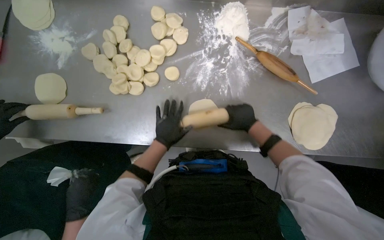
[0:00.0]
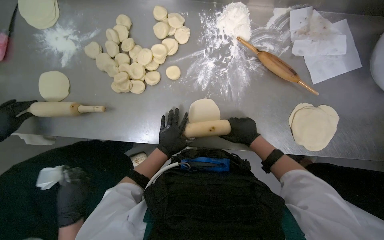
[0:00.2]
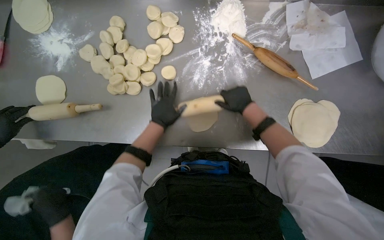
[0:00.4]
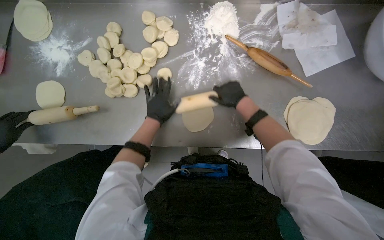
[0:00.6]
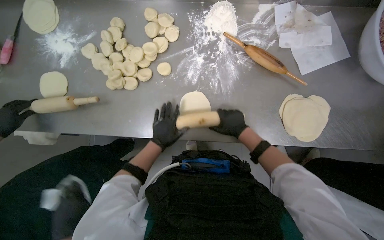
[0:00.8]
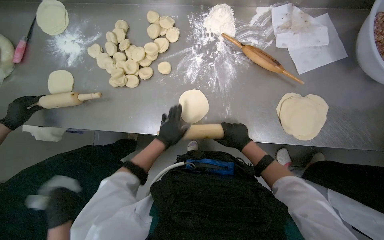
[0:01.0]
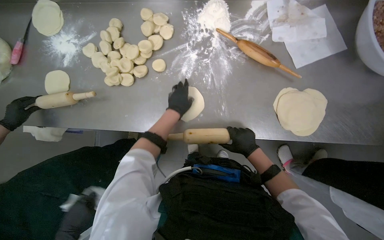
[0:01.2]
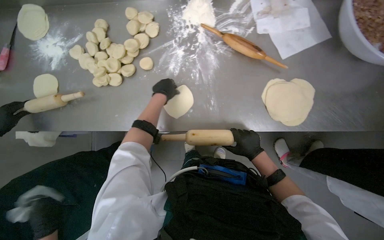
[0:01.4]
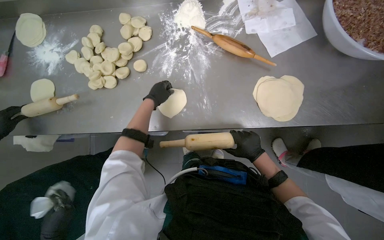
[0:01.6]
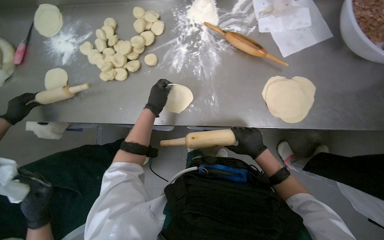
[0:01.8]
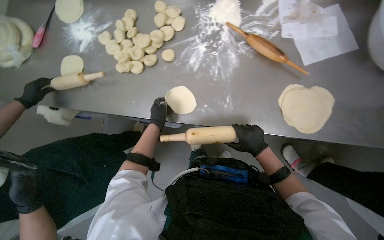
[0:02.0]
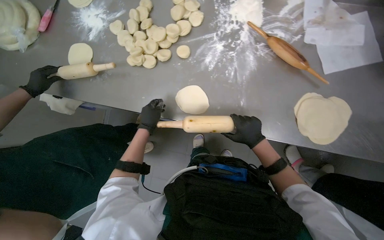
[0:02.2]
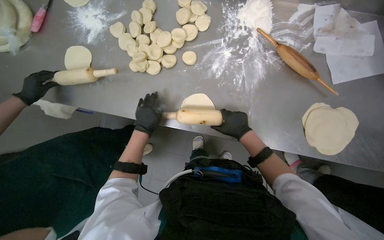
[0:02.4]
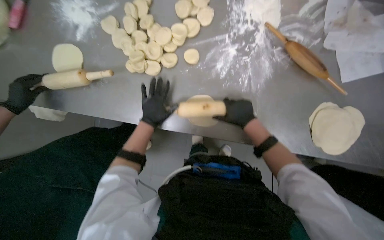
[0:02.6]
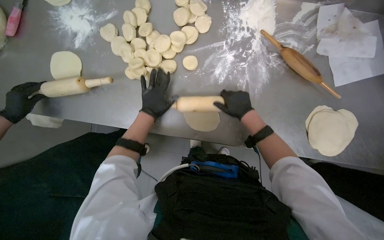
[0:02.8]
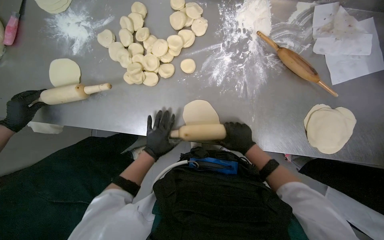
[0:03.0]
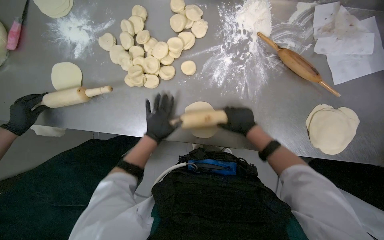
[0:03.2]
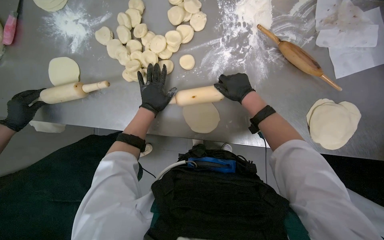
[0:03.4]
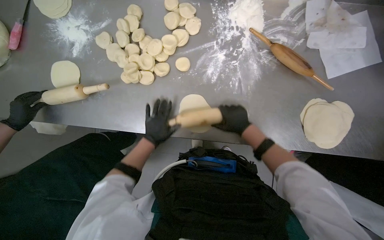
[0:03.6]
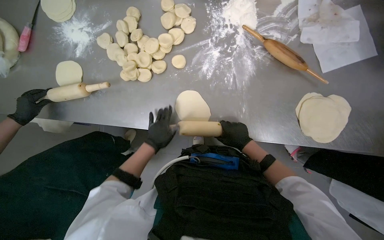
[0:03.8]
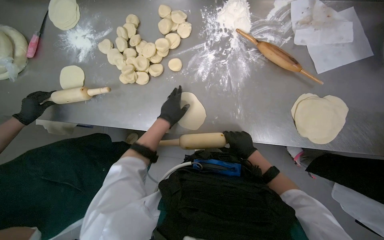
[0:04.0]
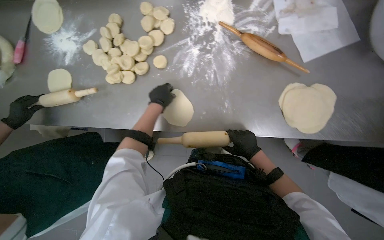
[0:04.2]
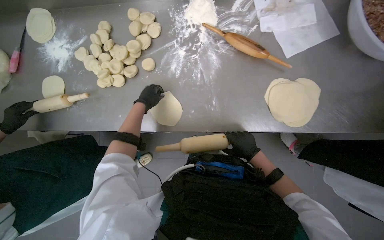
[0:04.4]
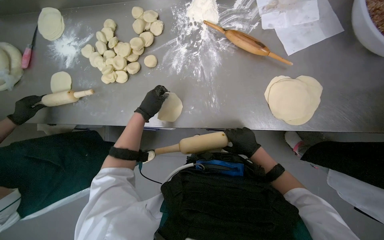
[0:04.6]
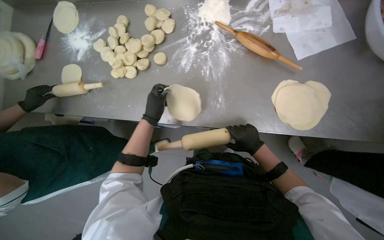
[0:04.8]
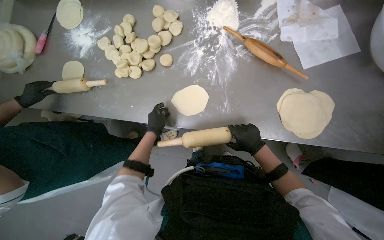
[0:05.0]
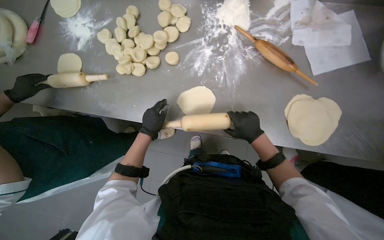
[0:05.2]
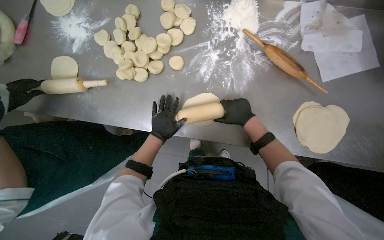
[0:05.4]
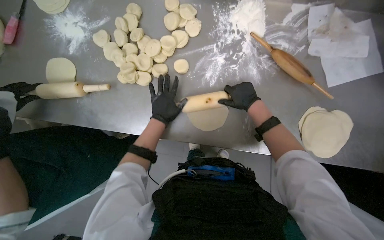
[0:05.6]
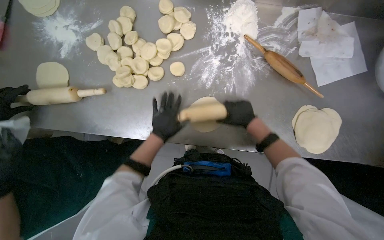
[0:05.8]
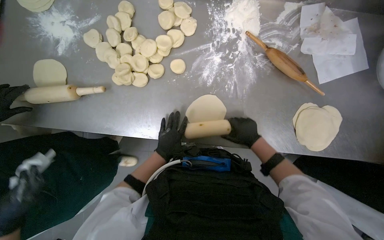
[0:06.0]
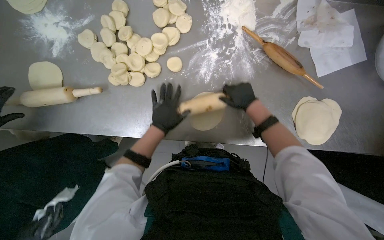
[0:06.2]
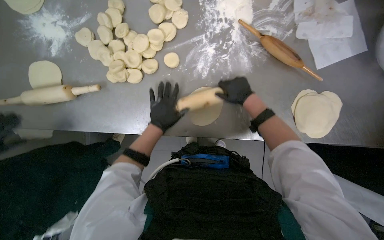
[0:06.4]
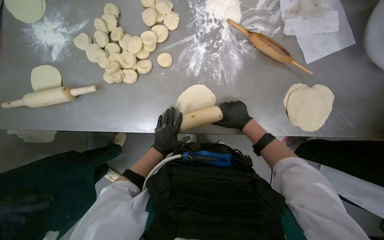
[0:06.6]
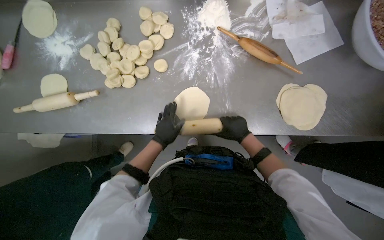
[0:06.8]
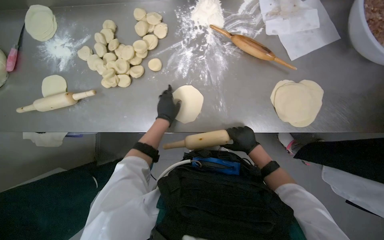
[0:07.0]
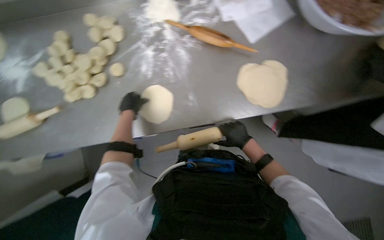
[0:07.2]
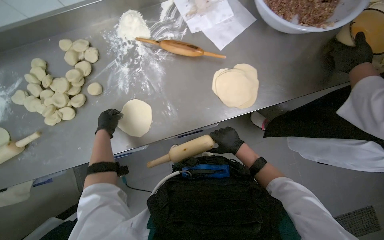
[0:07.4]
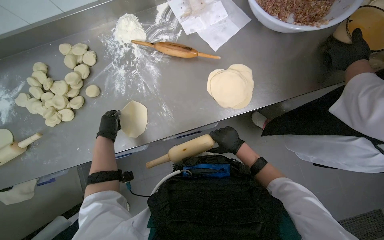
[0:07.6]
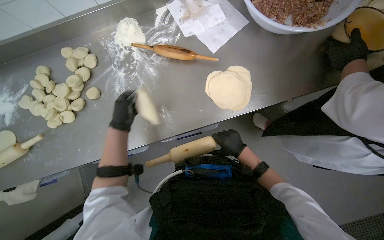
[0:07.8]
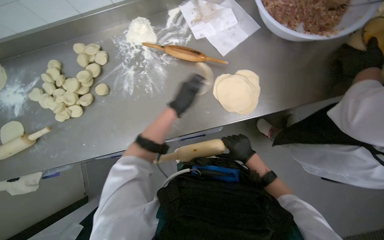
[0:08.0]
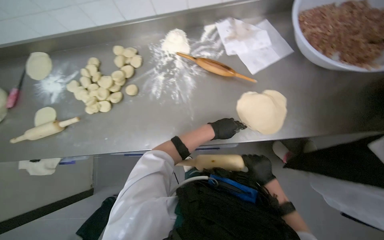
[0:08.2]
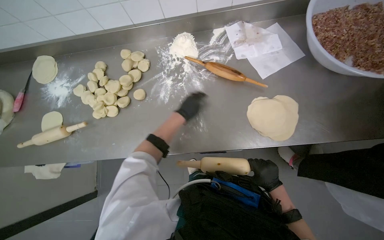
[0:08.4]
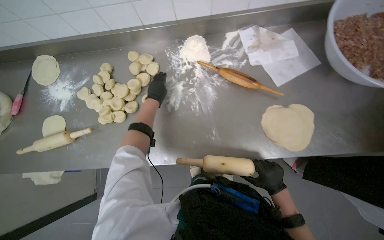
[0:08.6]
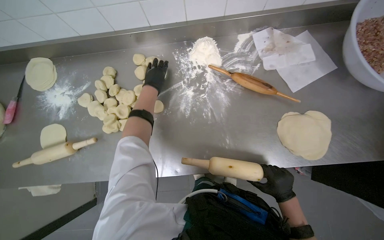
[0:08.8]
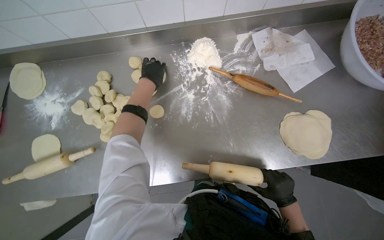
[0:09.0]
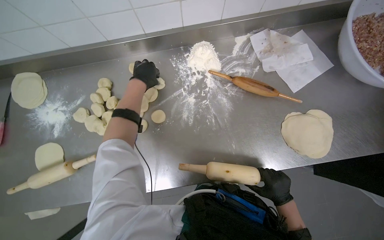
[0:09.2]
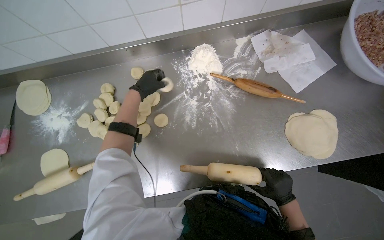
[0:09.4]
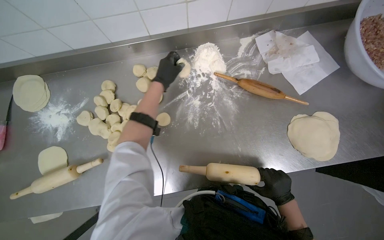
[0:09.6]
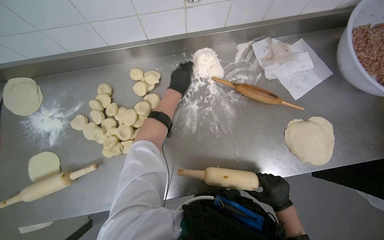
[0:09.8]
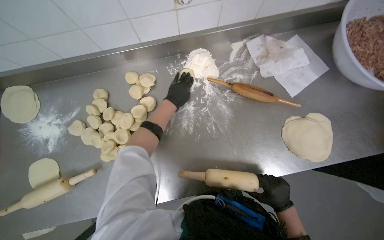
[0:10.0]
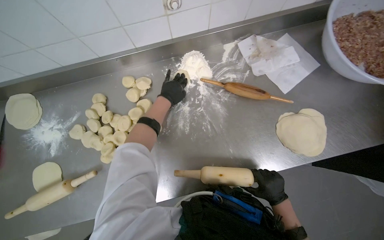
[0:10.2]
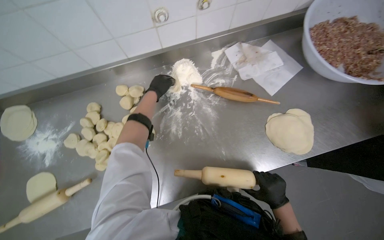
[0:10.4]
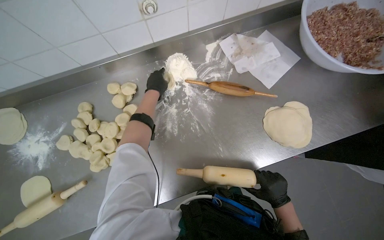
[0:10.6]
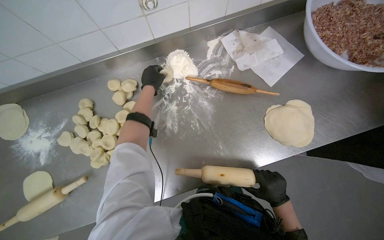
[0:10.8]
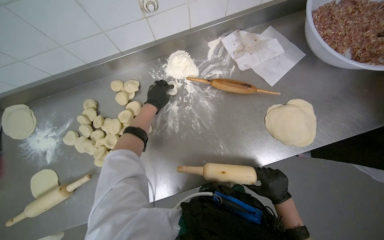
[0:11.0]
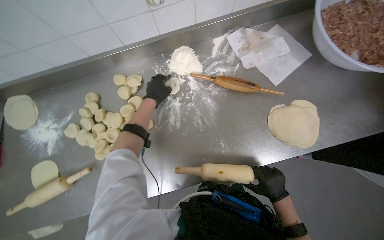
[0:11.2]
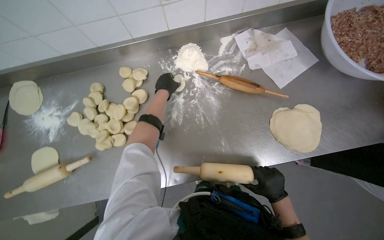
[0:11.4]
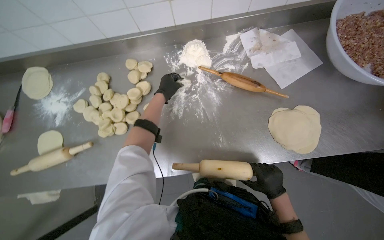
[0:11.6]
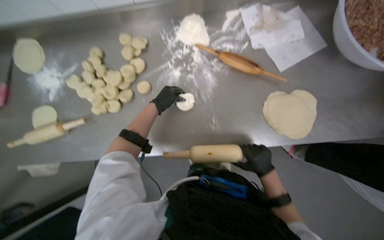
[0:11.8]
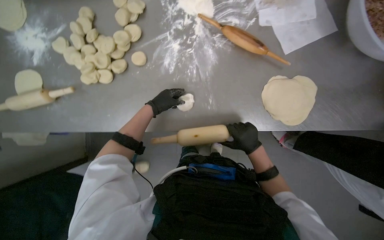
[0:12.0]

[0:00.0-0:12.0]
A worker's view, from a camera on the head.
Job: preparing food.
The whole recording: Rolling dough circles. The worker uses a rolling pin to flatten small dough circles on the metal table.
0:00.0 to 0:01.6: The left hand goes up and down the picture, about 20 cm each way, reversing 2 times. The right hand is displaced down the picture by some 20 cm.
0:01.6 to 0:03.0: The left hand moves up and down the picture over approximately 20 cm, changing direction 2 times, while the right hand travels up the picture and back again, some 30 cm each way.
0:03.0 to 0:04.4: The left hand moves up and down the picture over about 20 cm, changing direction 2 times. Meanwhile the right hand reaches about 15 cm up the picture, then returns.
0:04.4 to 0:06.0: The right hand reaches roughly 30 cm up the picture, then returns, while the left hand is displaced down the picture by some 15 cm.
0:06.0 to 0:07.6: The right hand moves some 10 cm up the picture and comes back. The left hand goes approximately 10 cm up the picture.
0:07.6 to 0:09.0: The left hand travels up the picture by about 30 cm.
0:09.0 to 0:10.4: The hands make small movements and keep their place.
0:10.4 to 0:12.0: The wearer looks roughly 15 degrees further downward. The left hand heads down the picture, covering some 30 cm.

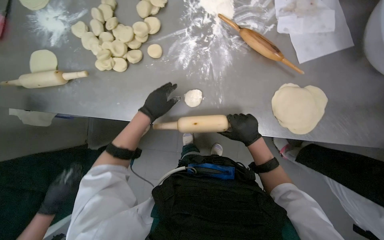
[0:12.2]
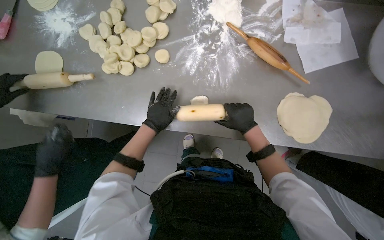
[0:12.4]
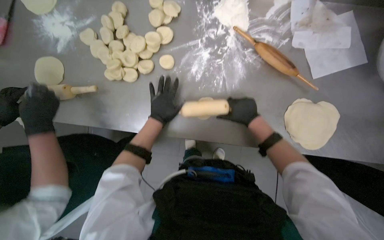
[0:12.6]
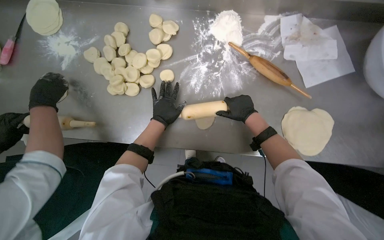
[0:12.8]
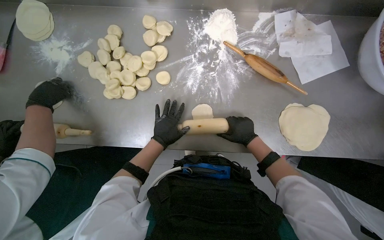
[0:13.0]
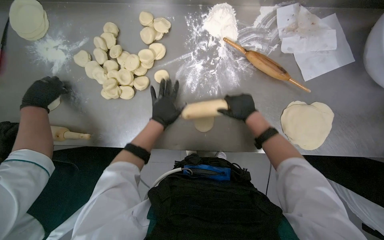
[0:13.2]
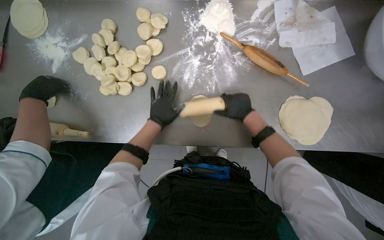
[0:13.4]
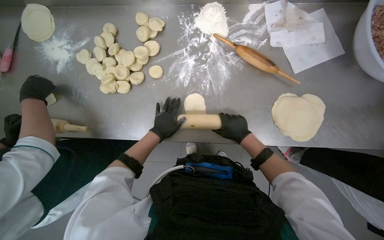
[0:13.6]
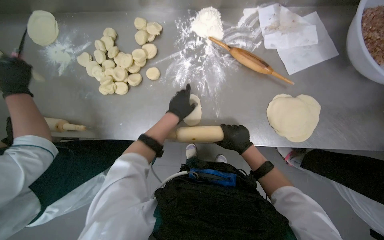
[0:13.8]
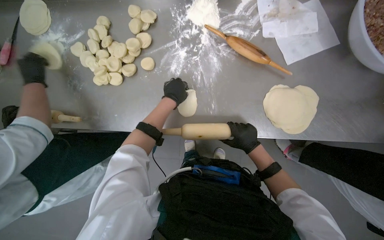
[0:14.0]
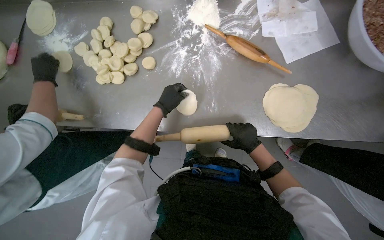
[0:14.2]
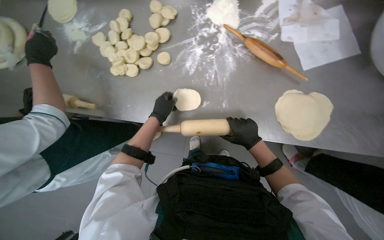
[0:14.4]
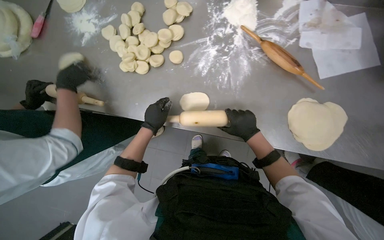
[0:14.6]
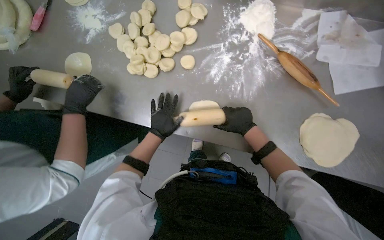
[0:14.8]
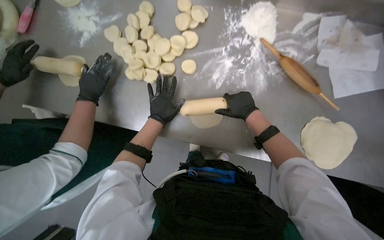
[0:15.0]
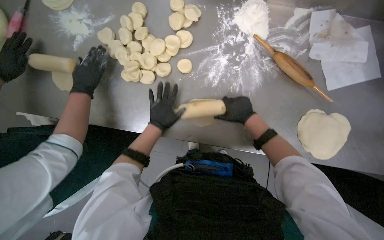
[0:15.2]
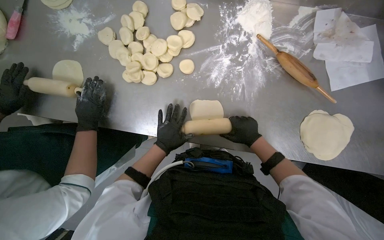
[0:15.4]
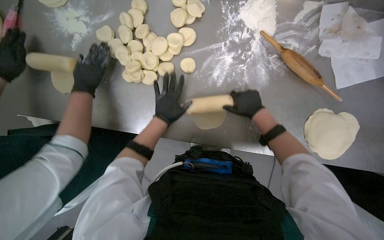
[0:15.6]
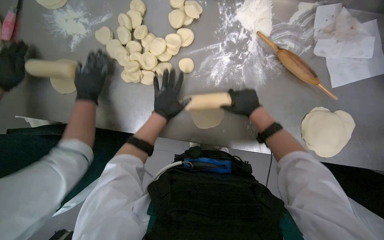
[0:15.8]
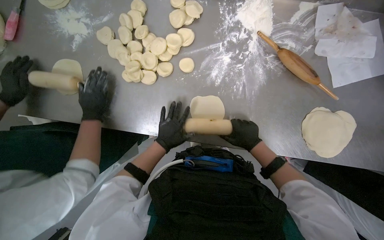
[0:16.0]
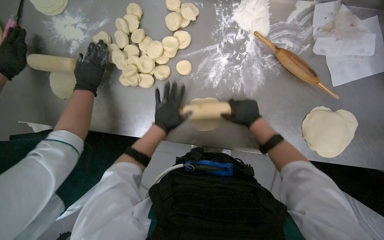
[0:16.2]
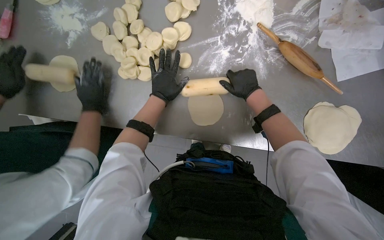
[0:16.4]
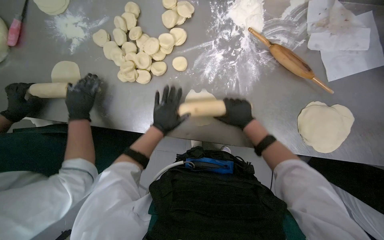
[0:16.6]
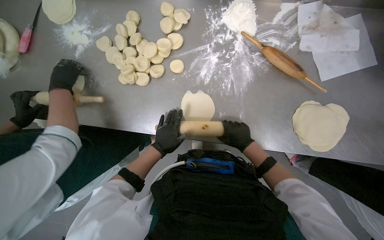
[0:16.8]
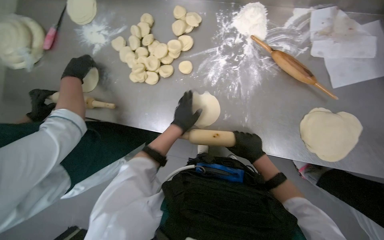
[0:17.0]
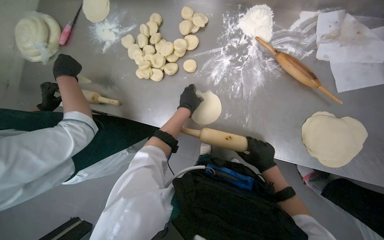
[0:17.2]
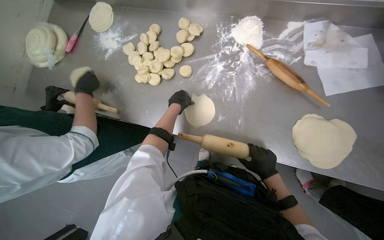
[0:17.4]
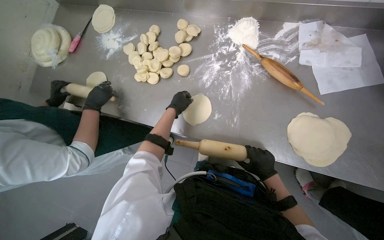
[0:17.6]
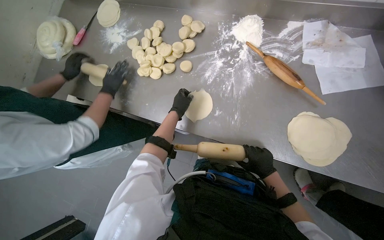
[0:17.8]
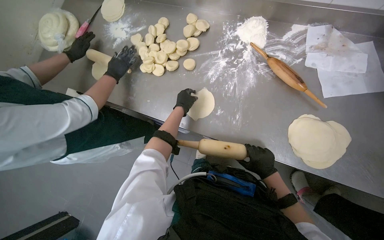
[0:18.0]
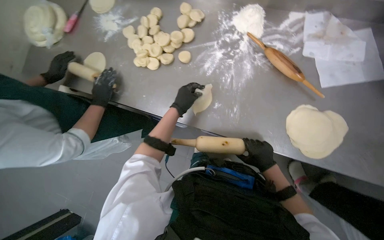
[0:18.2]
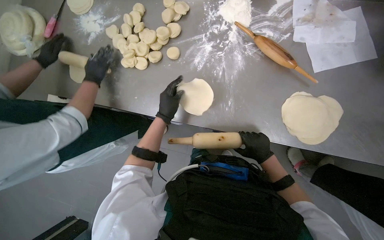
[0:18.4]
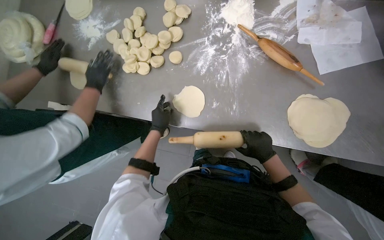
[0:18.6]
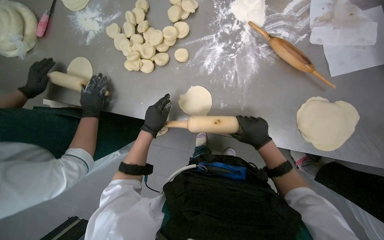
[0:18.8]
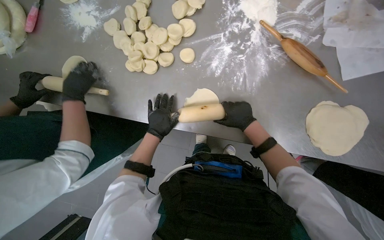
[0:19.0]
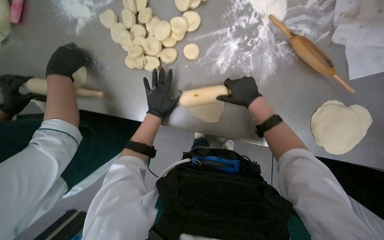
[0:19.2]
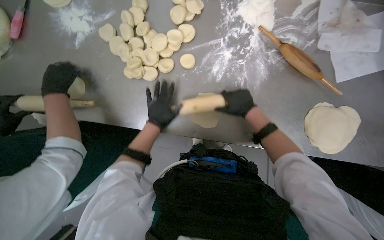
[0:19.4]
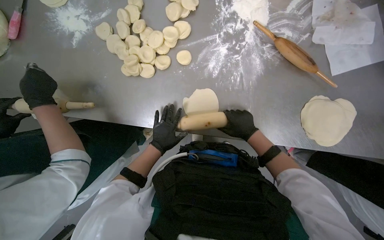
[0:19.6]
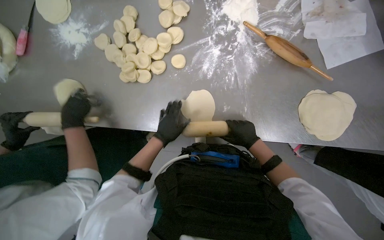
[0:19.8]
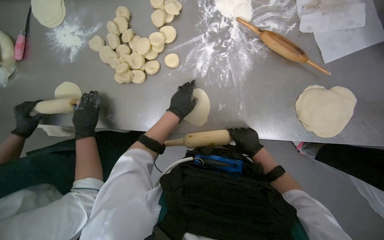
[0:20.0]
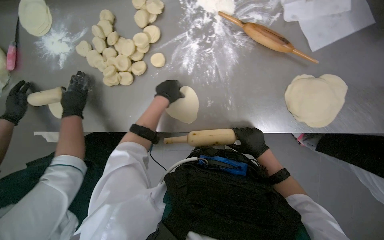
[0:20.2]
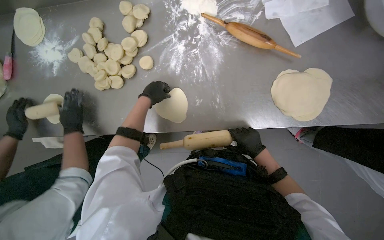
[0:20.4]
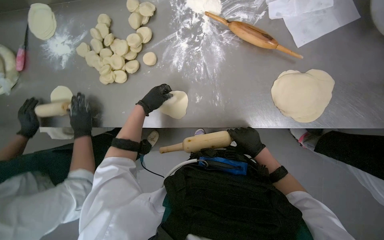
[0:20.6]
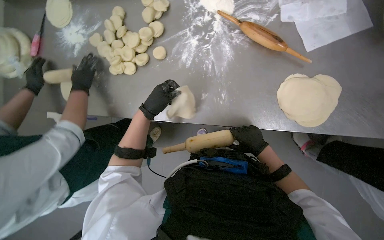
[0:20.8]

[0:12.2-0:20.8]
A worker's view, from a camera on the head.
Job: preparing food.
The whole recording: Rolling dough circles. The worker uses a rolling pin to flatten small dough circles on the metal table.
0:12.2 to 0:13.6: The right hand goes up and down the picture, roughly 10 cm each way, reversing 3 times.
0:13.6 to 0:15.0: The right hand heads up the picture, covering roughly 15 cm.
0:15.0 to 0:16.6: The right hand swings up and down the picture, about 15 cm each way, with 4 reversals; the left hand goes up and down the picture, some 15 cm each way, reversing 4 times.
0:16.6 to 0:18.0: The right hand is displaced down the picture and to the right by roughly 25 cm.
0:18.0 to 0:19.4: The right hand shifts roughly 30 cm up the picture and to the left. The left hand travels to the left by approximately 10 cm.
0:19.4 to 0:20.8: The right hand travels down the picture and to the right by some 30 cm. The left hand reaches approximately 10 cm up the picture, then returns.
